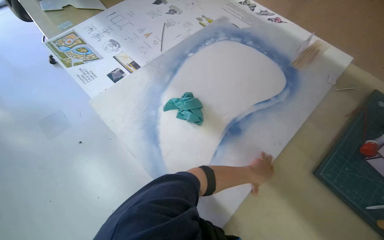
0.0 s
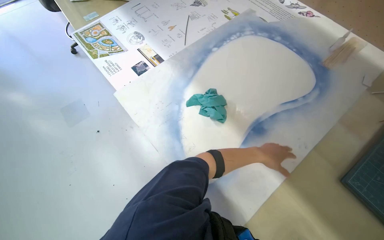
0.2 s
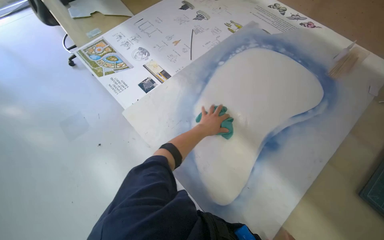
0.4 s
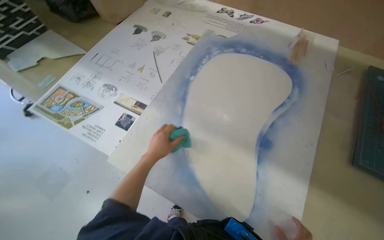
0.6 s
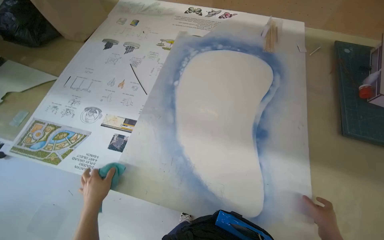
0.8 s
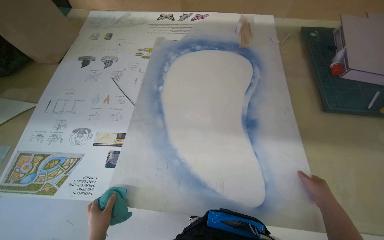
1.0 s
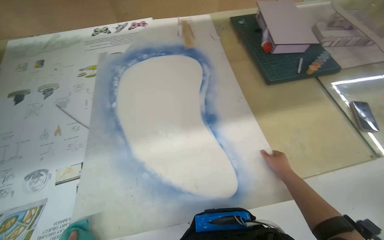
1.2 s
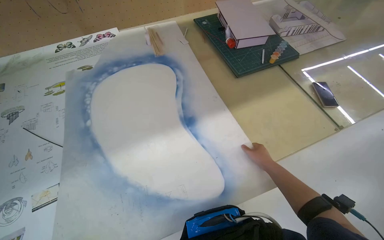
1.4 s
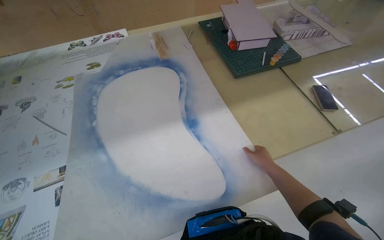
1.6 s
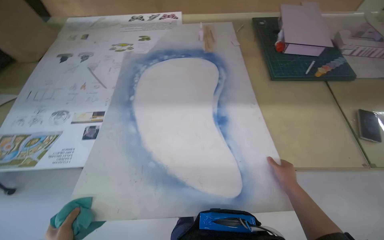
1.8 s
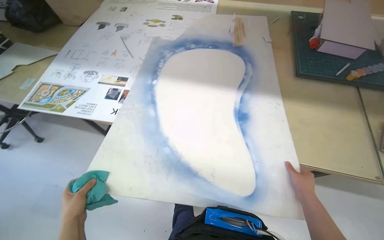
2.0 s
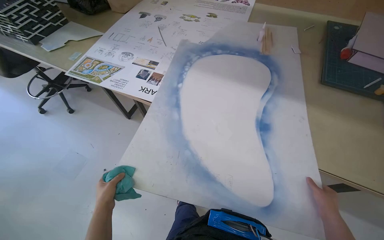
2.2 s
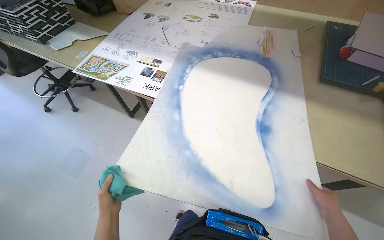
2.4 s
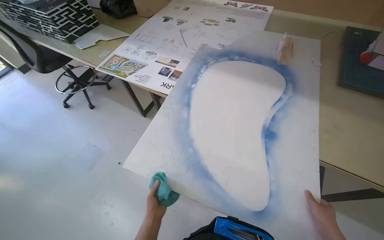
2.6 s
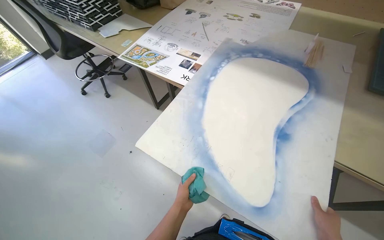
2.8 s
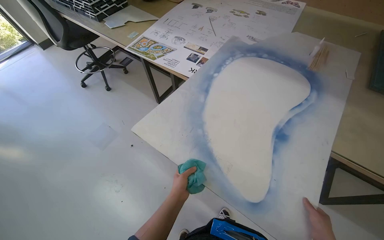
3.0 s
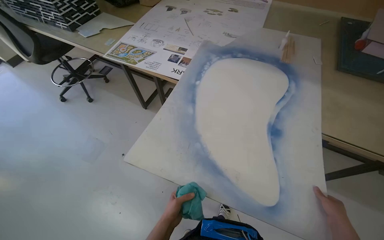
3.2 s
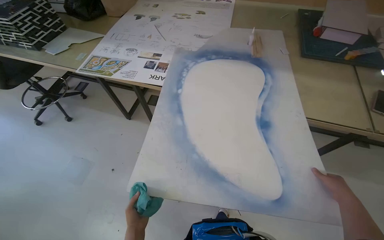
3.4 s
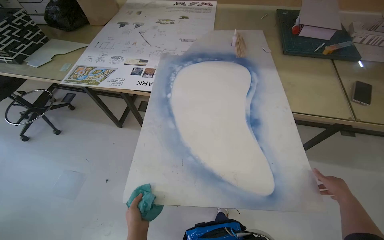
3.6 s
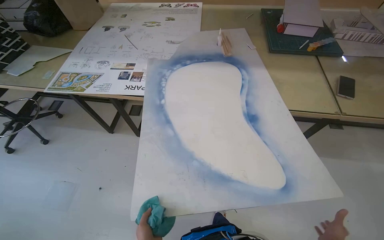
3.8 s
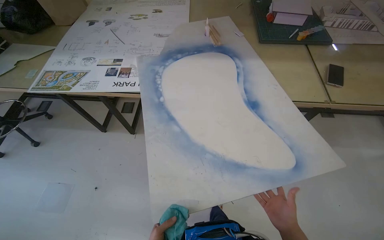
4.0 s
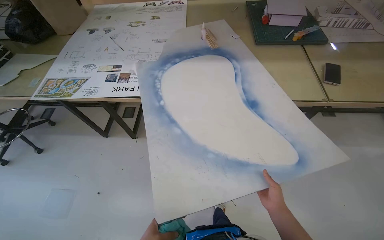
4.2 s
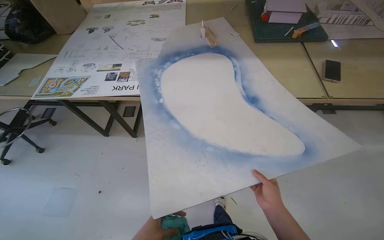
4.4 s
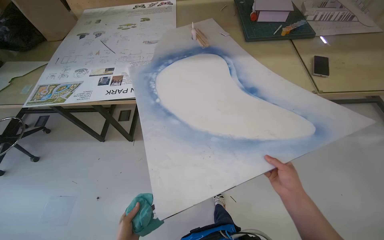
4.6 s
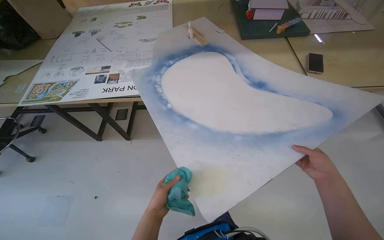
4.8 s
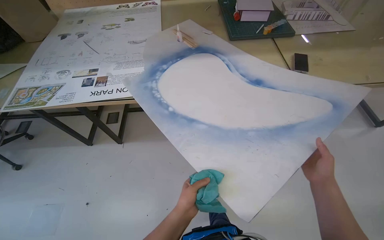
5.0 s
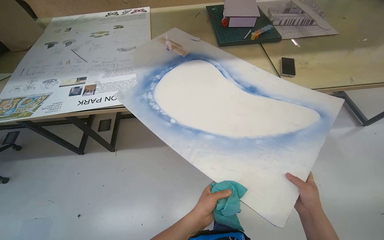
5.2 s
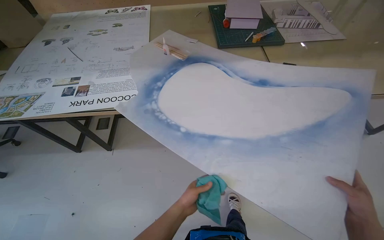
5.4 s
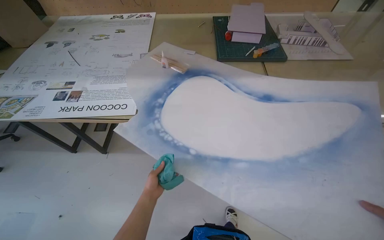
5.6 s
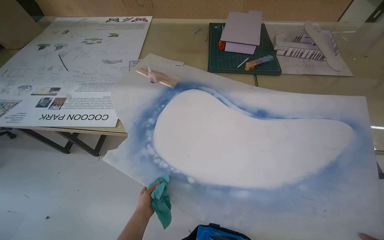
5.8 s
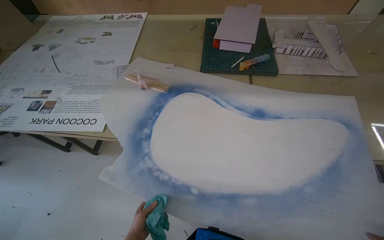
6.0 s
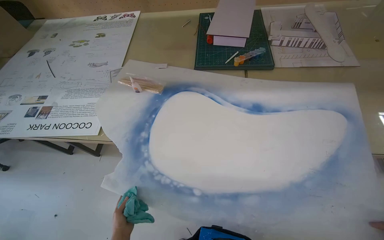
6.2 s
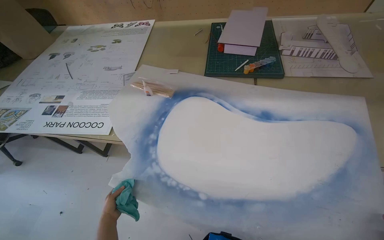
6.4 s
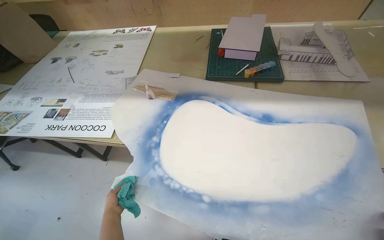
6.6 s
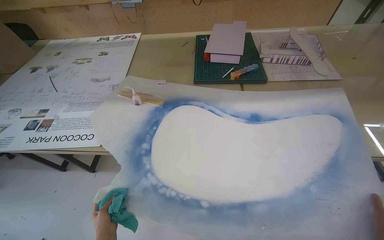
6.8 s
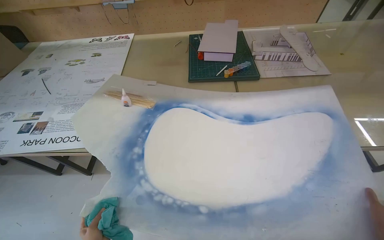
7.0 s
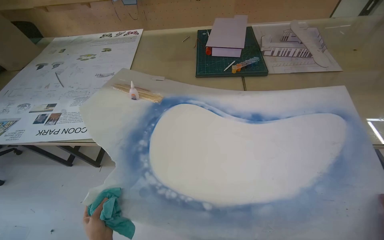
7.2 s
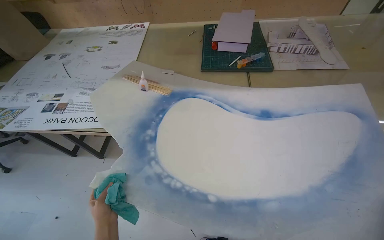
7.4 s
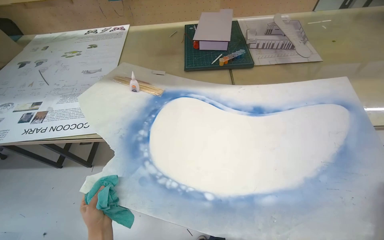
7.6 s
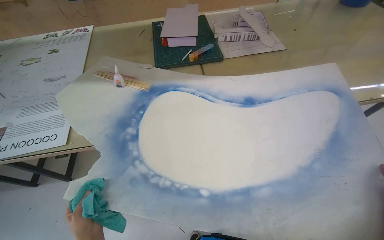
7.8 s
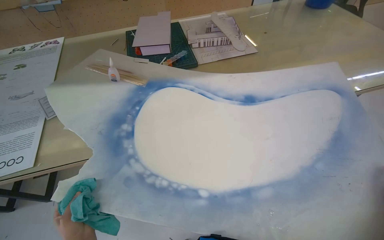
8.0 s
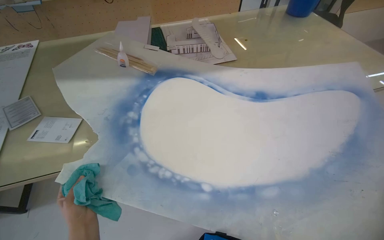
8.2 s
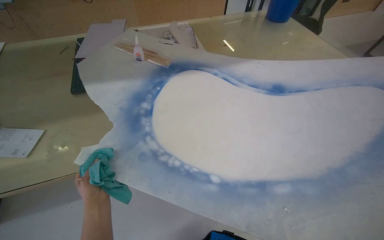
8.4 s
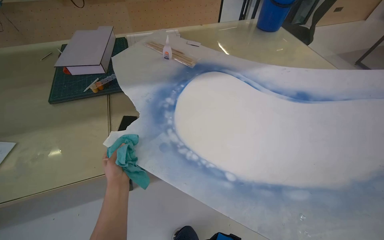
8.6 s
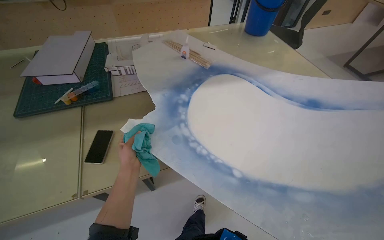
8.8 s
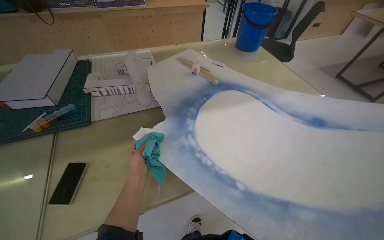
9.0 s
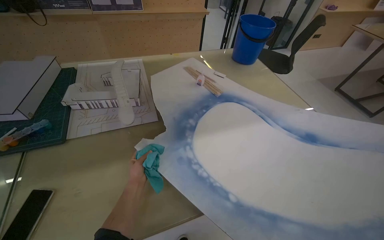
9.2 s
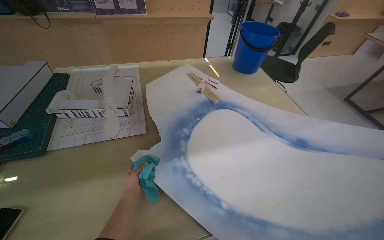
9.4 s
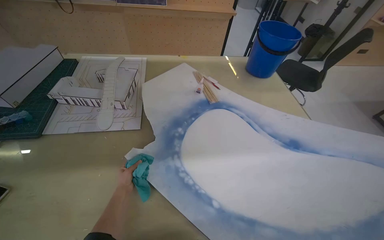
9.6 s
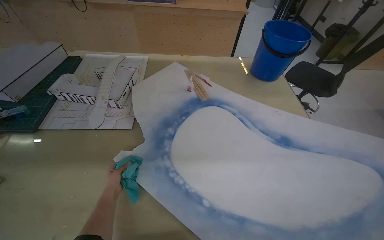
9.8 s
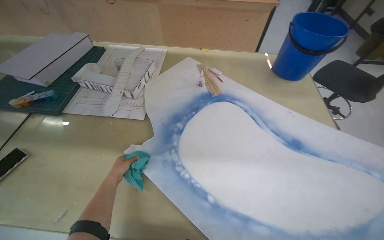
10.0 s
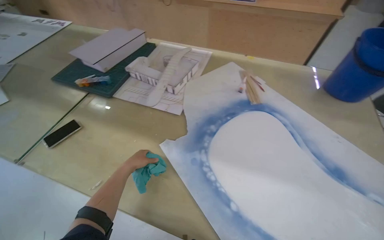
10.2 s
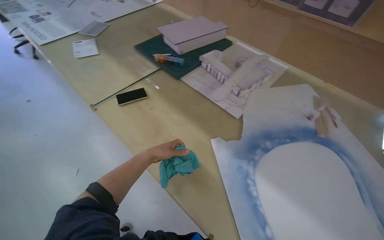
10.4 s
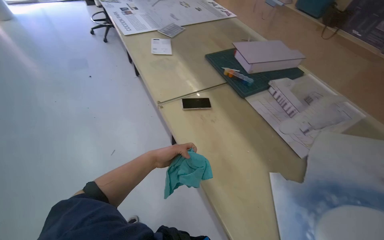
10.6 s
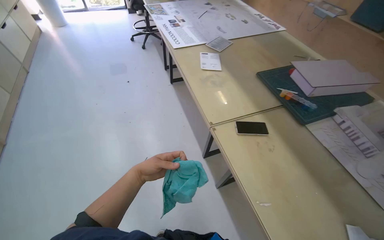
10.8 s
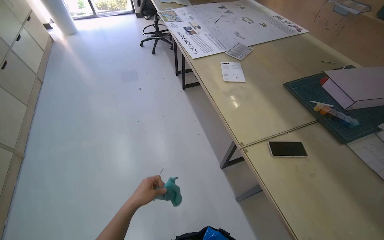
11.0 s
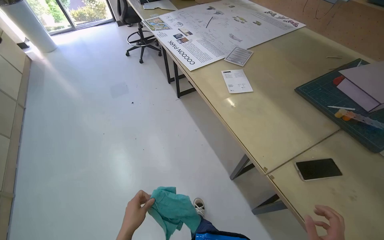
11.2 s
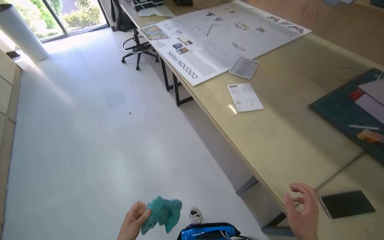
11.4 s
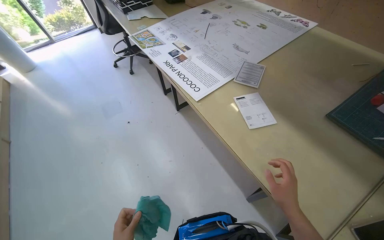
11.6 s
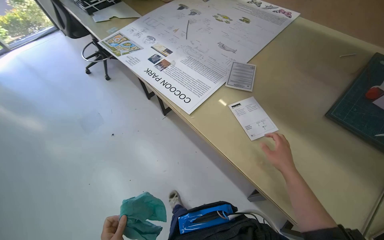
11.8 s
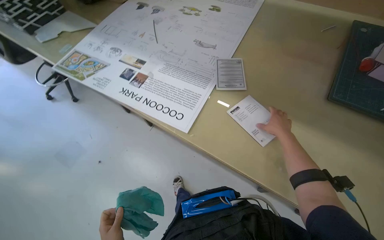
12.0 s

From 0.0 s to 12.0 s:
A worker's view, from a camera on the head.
Job: organizing items.
The whole recording: Organizing and cleaning workspace. The worker wipes surfaces, arranges paper and model pieces, and places a large sheet on a shelf.
From 0.0 s to 1.6 s: The head rotates approximately 65 degrees to the right.
From 1.6 s to 3.0 s: The wearer moves some 50 cm. The wearer looks about 55 degrees further to the left.
From 3.0 s to 4.4 s: The wearer's head swings roughly 30 degrees to the right.
From 4.4 s to 6.0 s: The camera is carried some 40 cm.
From 9.0 s to 10.4 s: The head turns to the left by some 65 degrees.
From 10.4 s to 12.0 s: The wearer moves about 1.5 m.

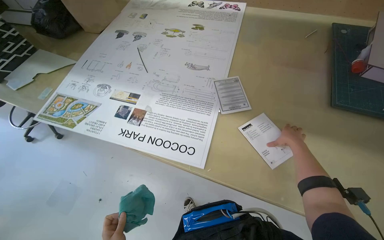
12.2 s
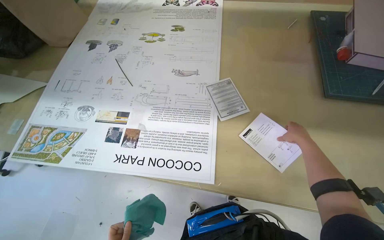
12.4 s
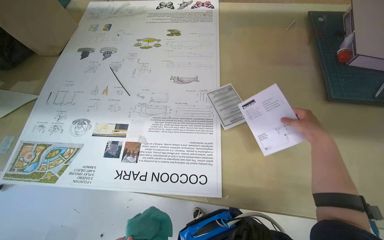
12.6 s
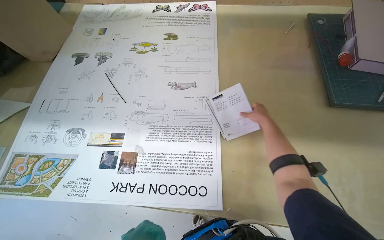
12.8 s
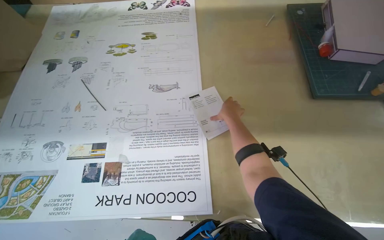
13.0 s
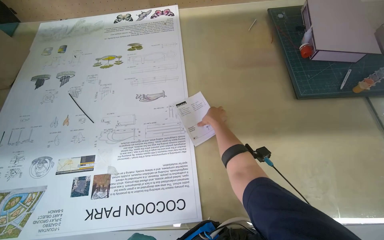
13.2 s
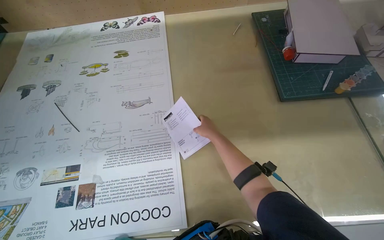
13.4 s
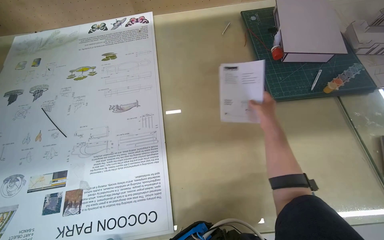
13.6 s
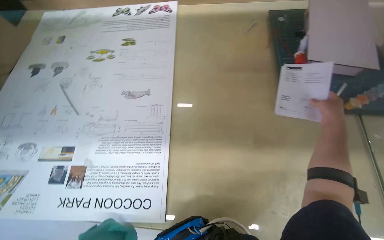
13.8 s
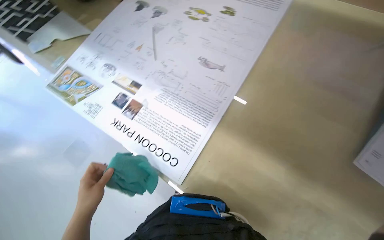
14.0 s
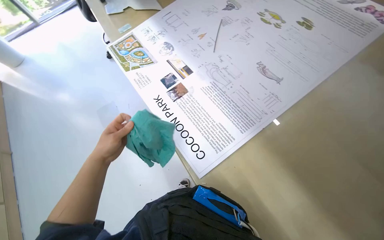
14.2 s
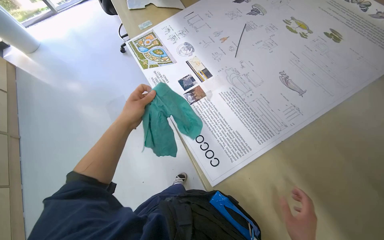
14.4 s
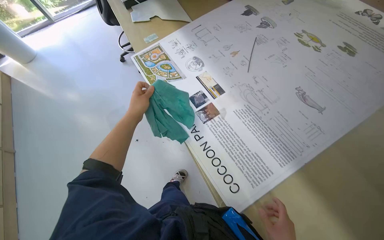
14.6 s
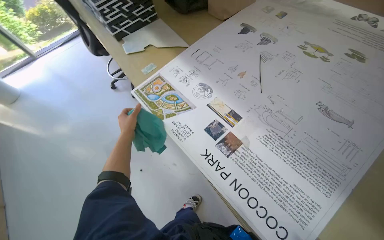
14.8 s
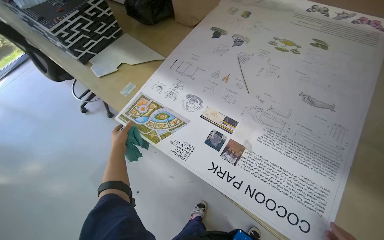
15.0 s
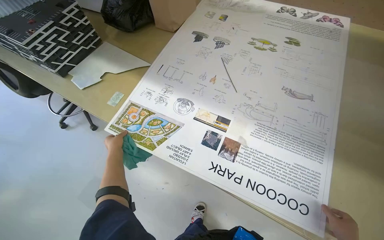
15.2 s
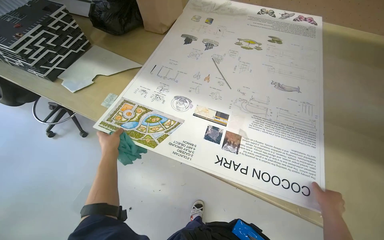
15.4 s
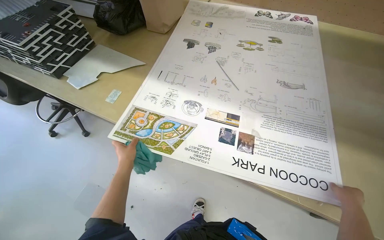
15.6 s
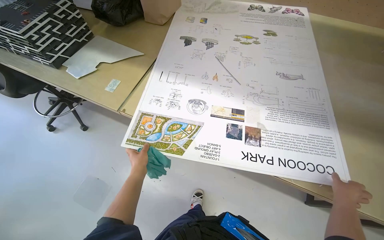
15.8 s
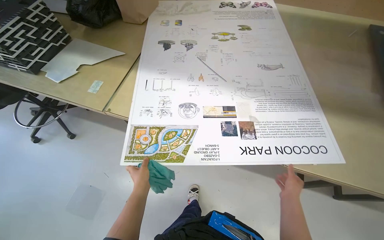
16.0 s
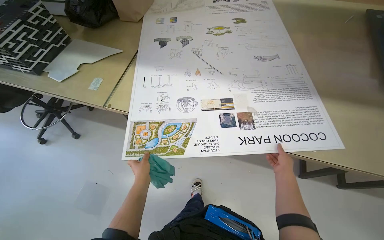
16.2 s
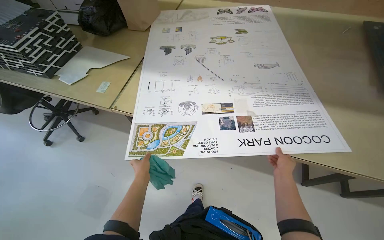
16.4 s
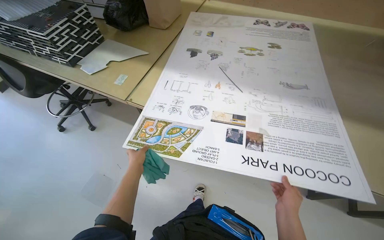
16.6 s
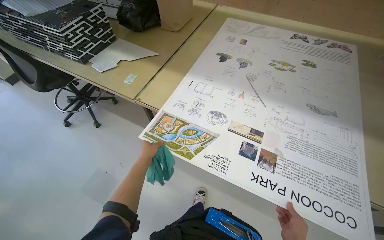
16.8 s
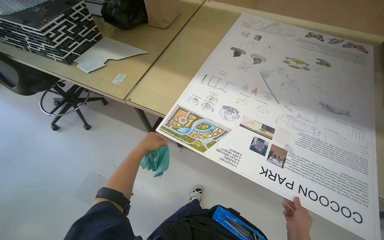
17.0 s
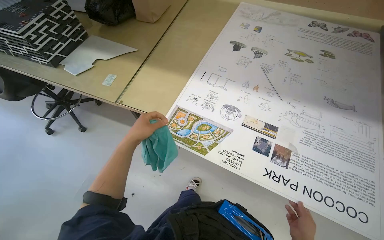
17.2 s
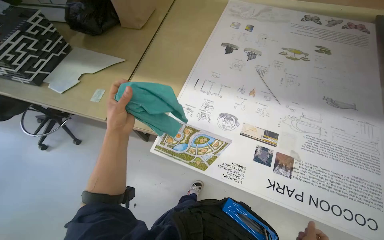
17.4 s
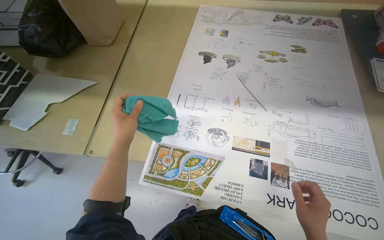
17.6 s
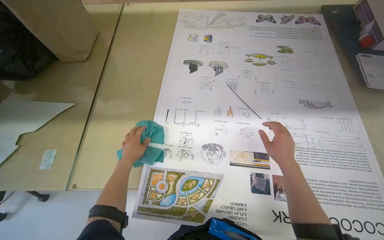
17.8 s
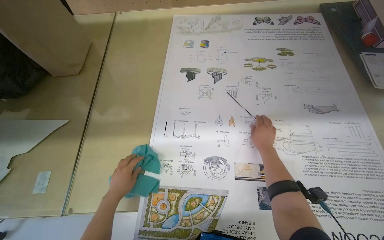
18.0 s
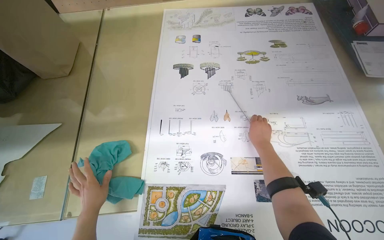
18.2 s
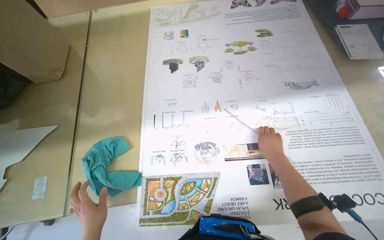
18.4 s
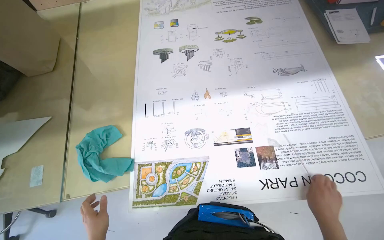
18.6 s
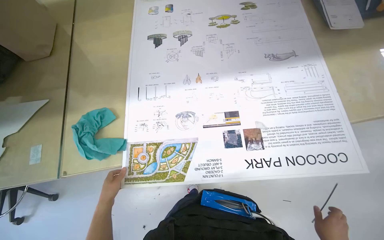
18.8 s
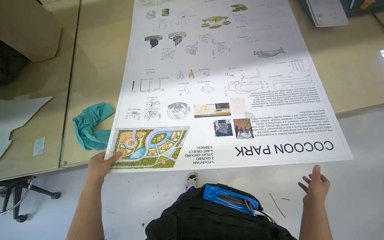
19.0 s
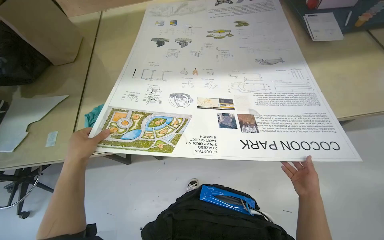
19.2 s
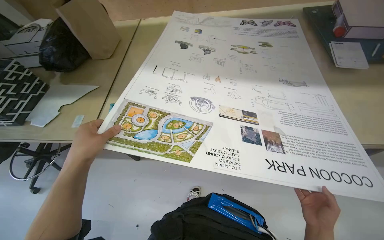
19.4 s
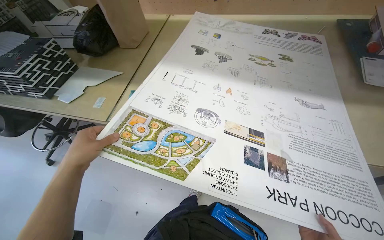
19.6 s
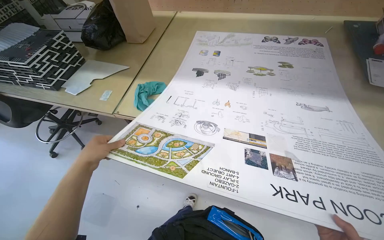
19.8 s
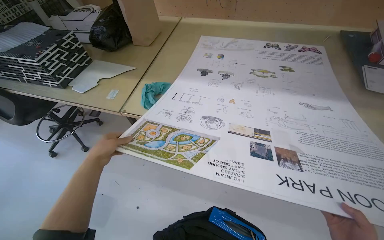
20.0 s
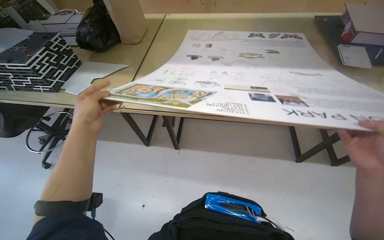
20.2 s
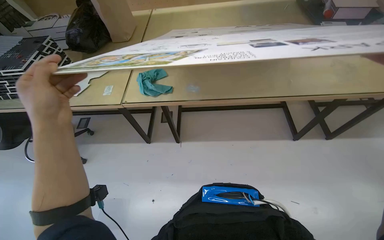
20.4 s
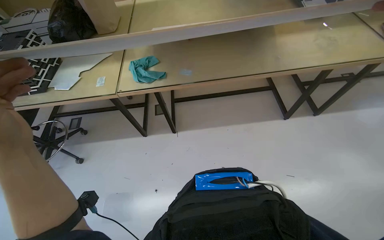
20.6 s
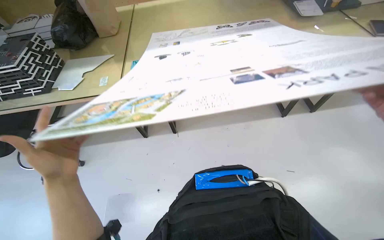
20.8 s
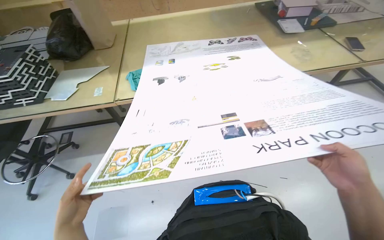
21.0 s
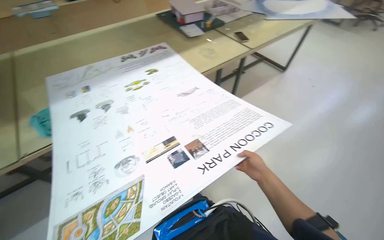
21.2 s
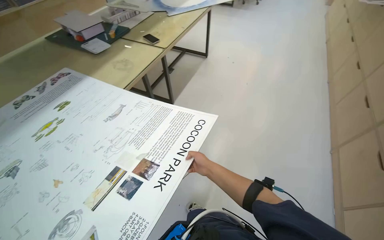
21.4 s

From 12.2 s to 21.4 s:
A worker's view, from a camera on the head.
Job: organizing items.
The whole recording: Organizing and cleaning workspace. The worker wipes surfaces, arranges paper and model pieces, and places a large sheet on a shelf.
From 13.8 s to 15.2 s: The wearer moves about 60 cm.
From 16.8 s to 18.4 s: The head travels roughly 40 cm. The head rotates some 30 degrees to the right.
From 18.4 s to 19.8 s: The camera pitches upward, by about 15 degrees.
From 19.8 s to 21.4 s: The head rotates roughly 75 degrees to the right. The view tips upward by approximately 15 degrees.
